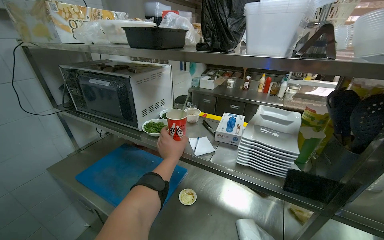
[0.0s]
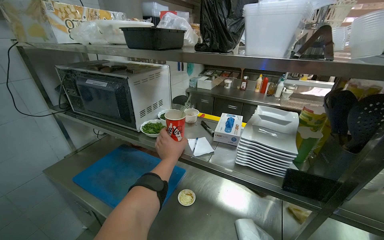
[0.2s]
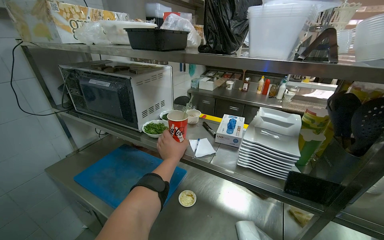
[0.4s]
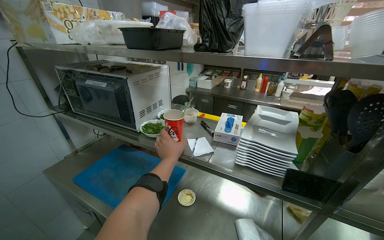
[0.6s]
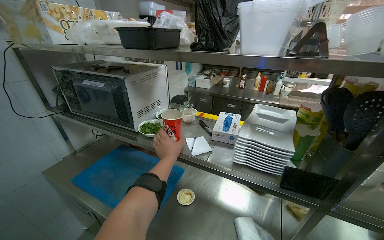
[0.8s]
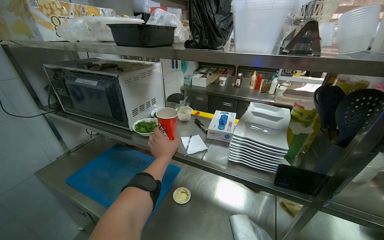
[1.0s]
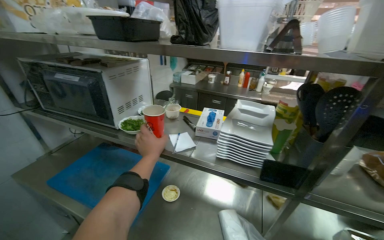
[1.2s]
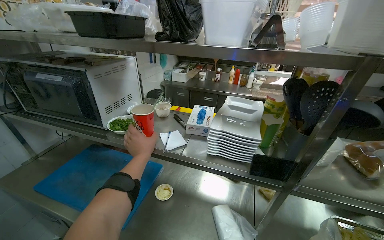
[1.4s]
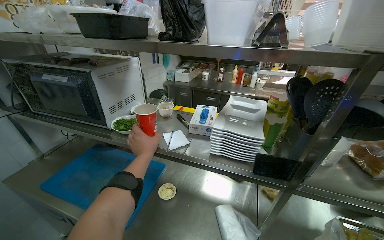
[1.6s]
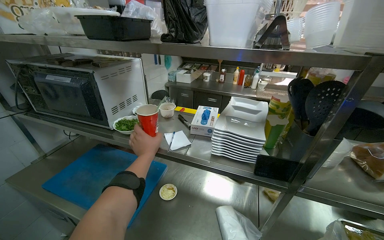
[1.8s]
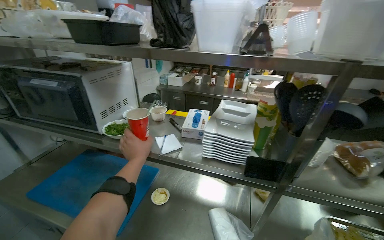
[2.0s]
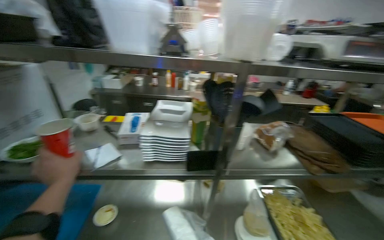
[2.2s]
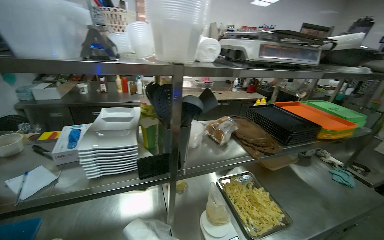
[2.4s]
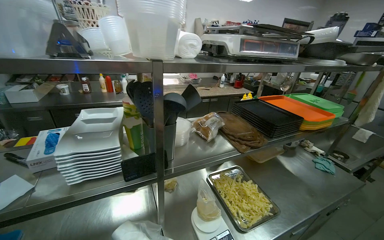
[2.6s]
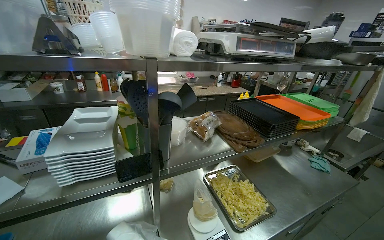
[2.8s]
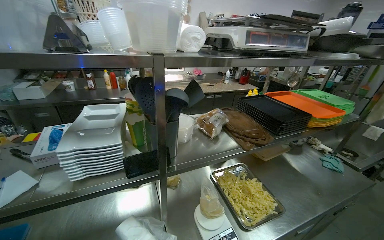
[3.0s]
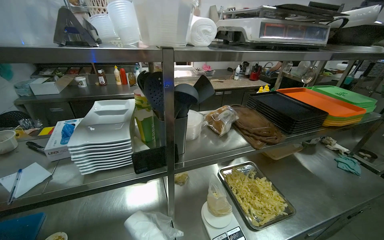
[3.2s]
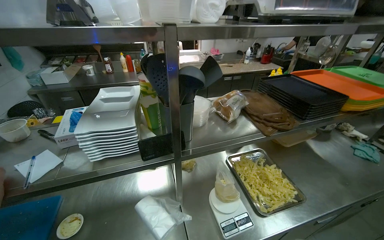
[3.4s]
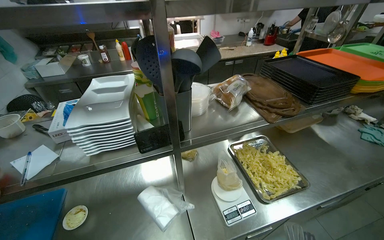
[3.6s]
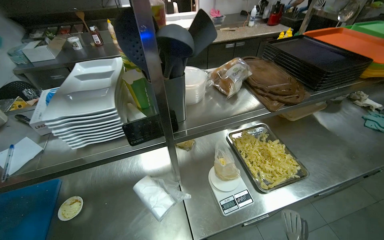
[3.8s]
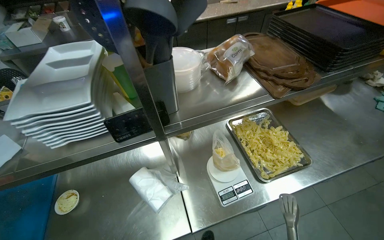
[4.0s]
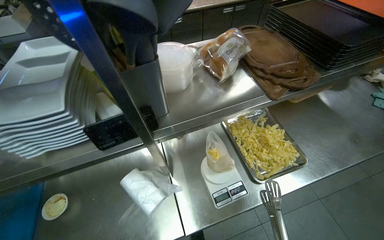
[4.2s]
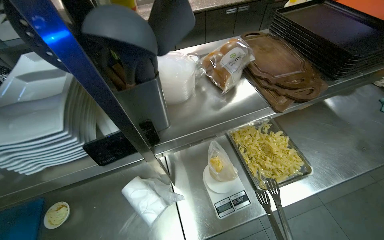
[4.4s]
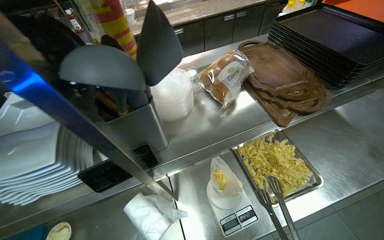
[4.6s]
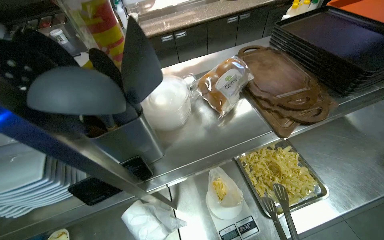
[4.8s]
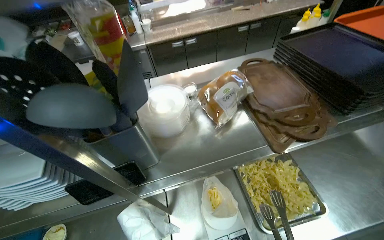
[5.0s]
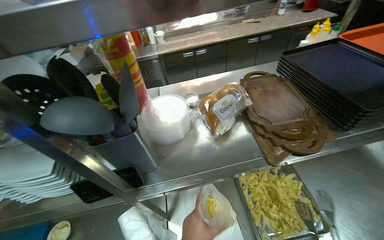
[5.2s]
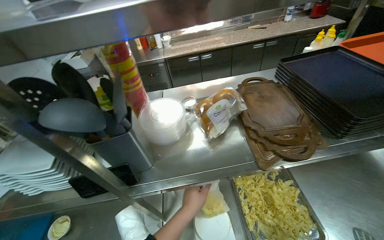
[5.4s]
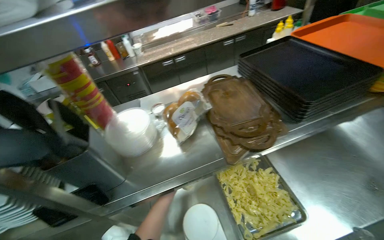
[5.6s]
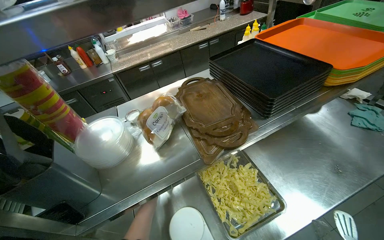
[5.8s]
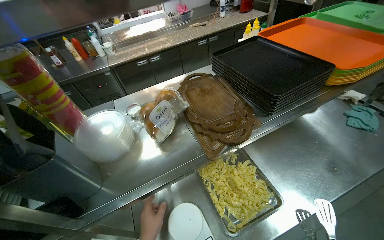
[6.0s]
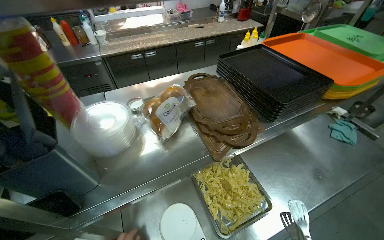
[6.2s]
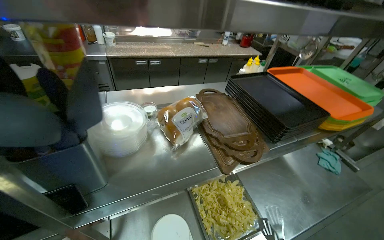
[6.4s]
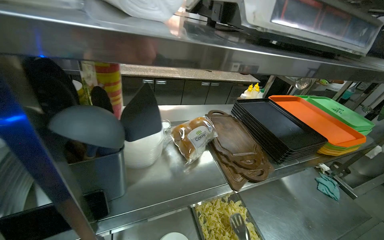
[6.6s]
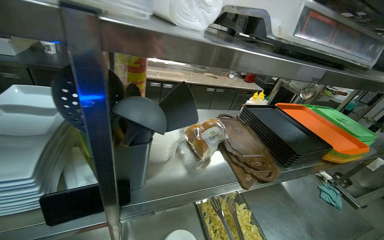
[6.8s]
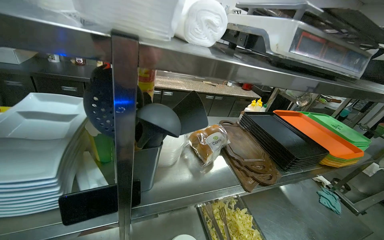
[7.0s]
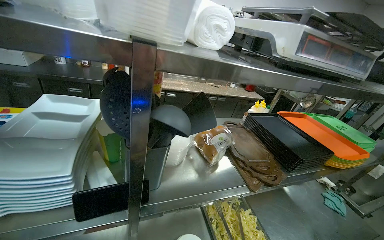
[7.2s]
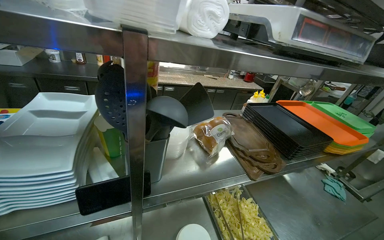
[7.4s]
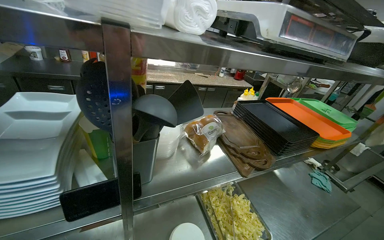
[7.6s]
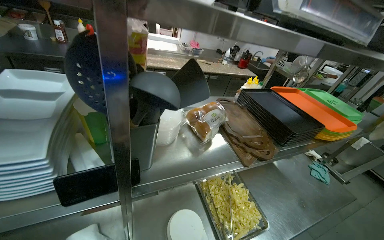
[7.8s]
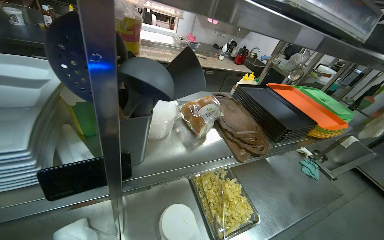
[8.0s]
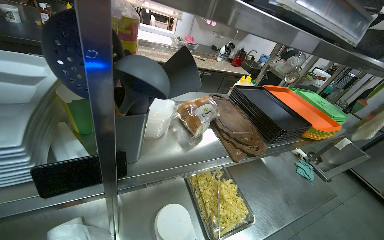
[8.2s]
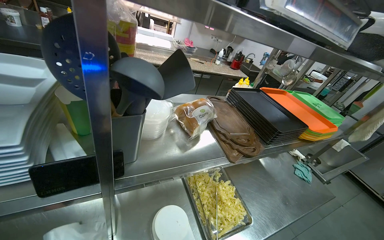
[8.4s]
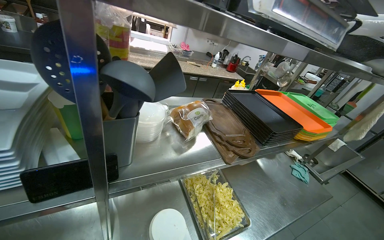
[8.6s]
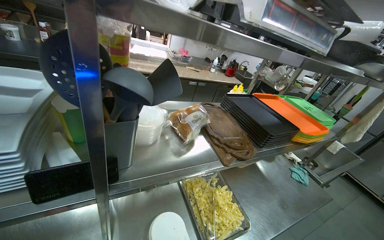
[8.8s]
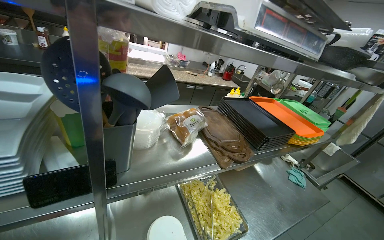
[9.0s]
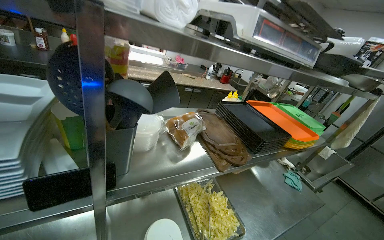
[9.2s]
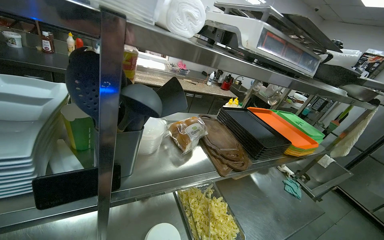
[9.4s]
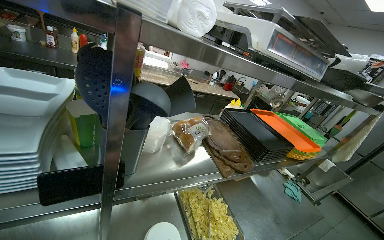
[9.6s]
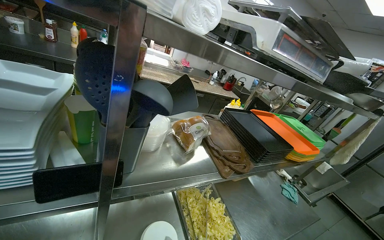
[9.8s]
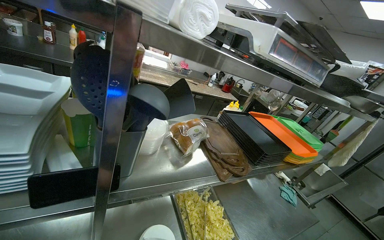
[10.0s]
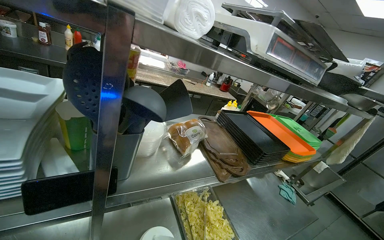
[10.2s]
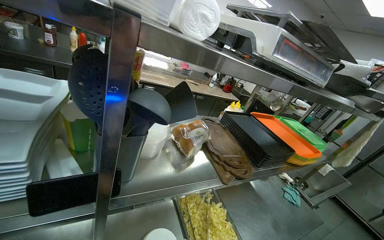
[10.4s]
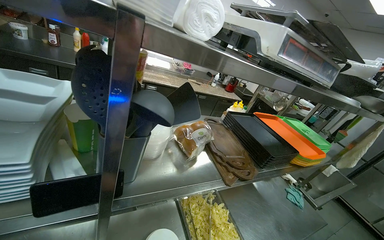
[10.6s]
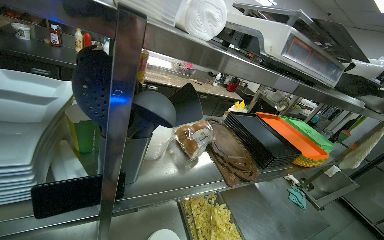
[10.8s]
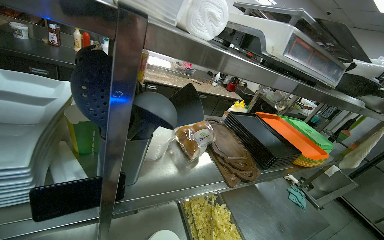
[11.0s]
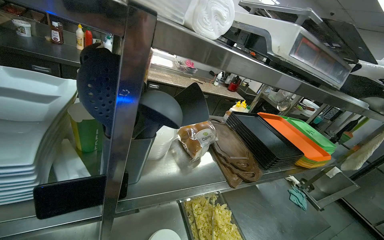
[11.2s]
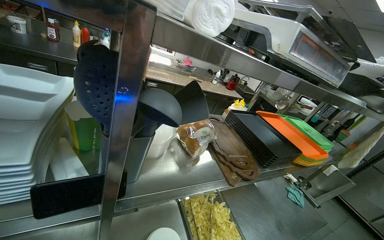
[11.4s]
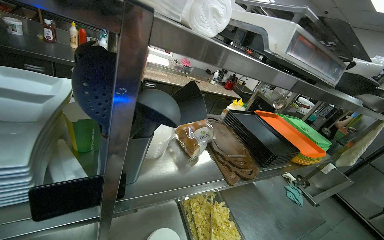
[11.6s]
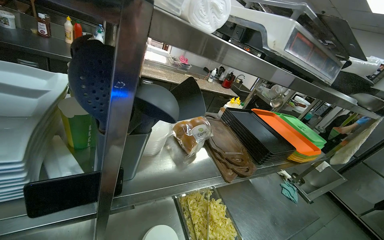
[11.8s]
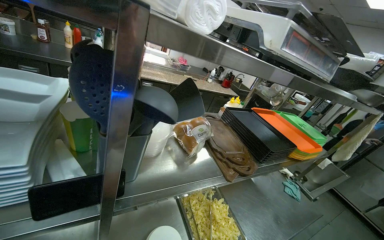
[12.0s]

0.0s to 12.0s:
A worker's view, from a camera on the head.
Job: preparing food.
The whole recording: Weighing and bagging pasta. The worker uses tongs to scoop pasta from a tray into a plastic bag on a scale.
1.6s to 3.0s: The head rotates about 40 degrees to the right.
3.0s to 4.4s: The view tilts some 25 degrees downward.
6.0s to 7.6s: The wearer looks roughly 15 degrees further upward.

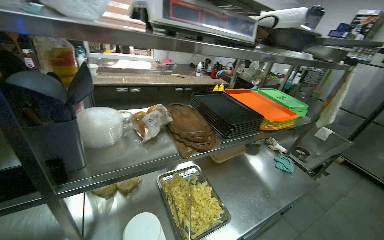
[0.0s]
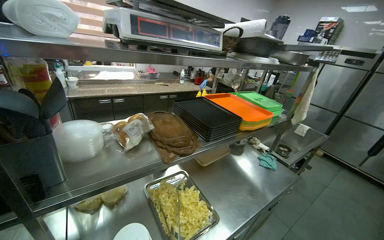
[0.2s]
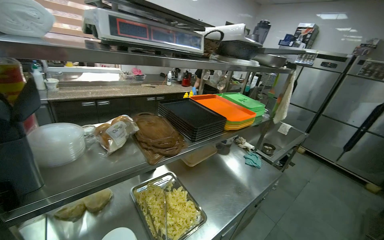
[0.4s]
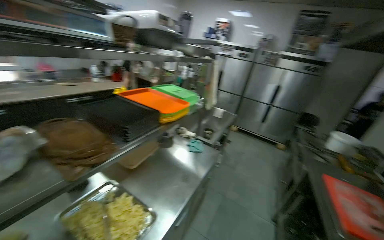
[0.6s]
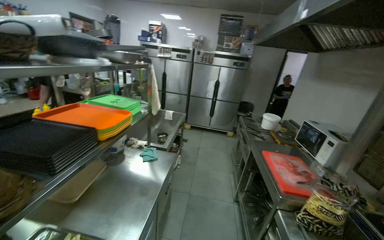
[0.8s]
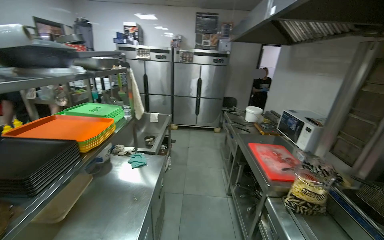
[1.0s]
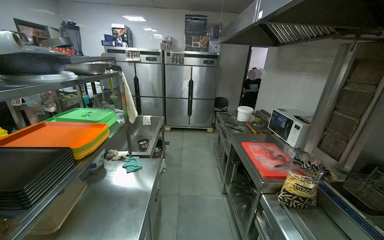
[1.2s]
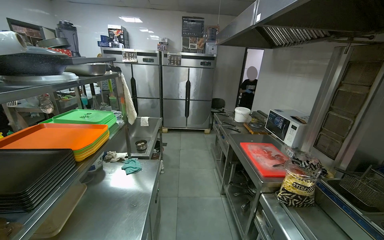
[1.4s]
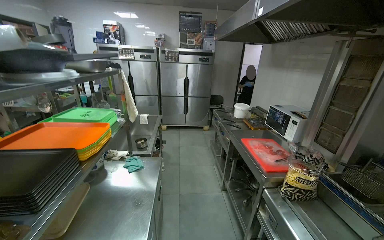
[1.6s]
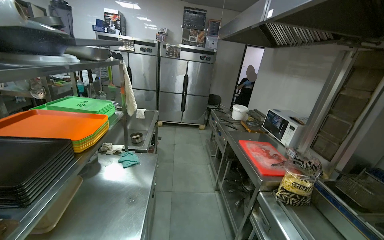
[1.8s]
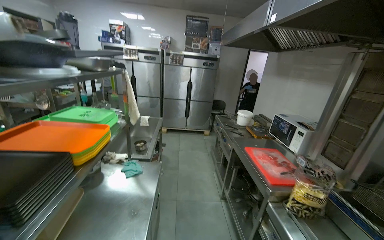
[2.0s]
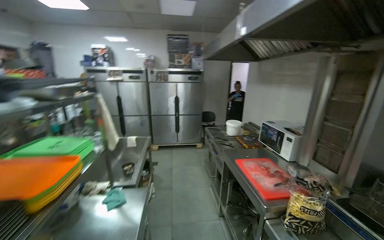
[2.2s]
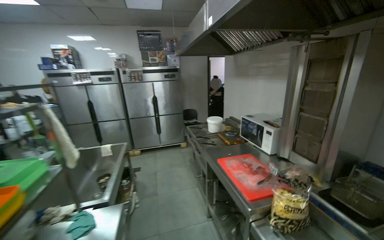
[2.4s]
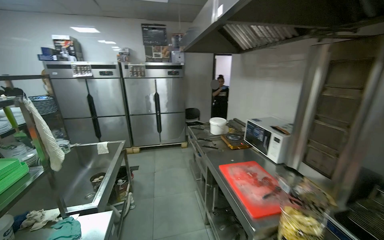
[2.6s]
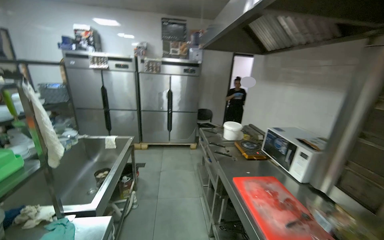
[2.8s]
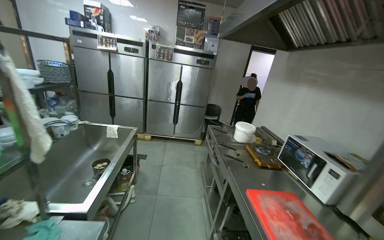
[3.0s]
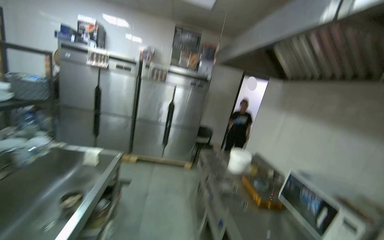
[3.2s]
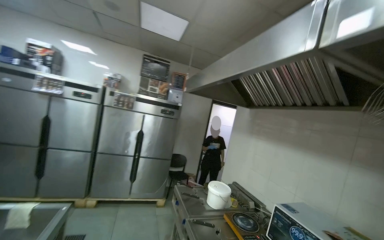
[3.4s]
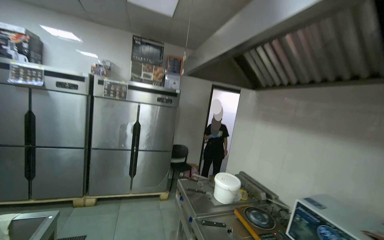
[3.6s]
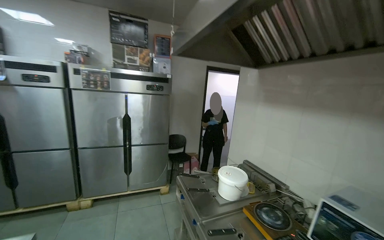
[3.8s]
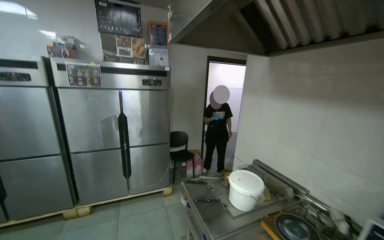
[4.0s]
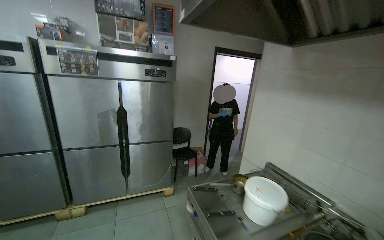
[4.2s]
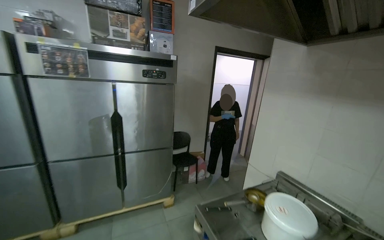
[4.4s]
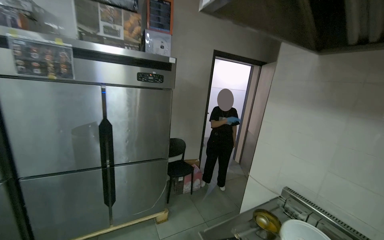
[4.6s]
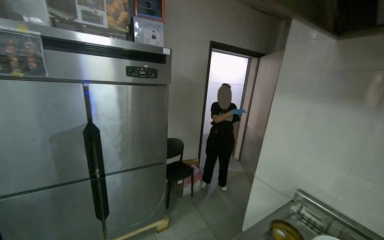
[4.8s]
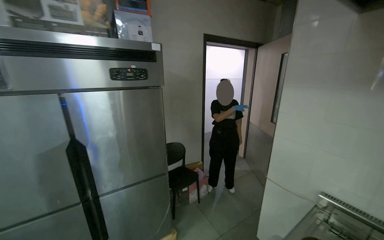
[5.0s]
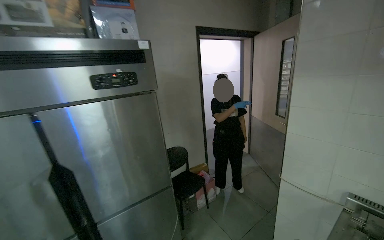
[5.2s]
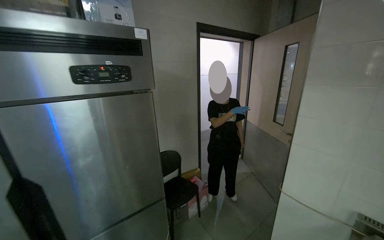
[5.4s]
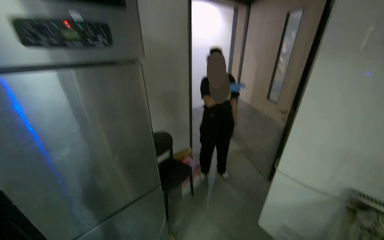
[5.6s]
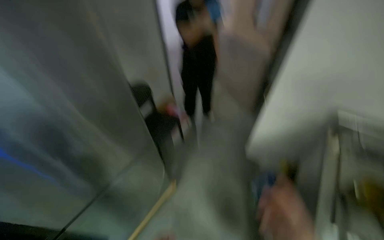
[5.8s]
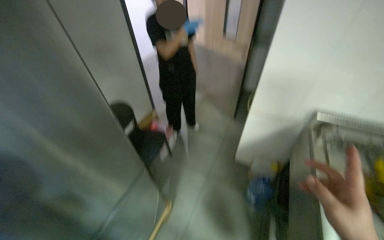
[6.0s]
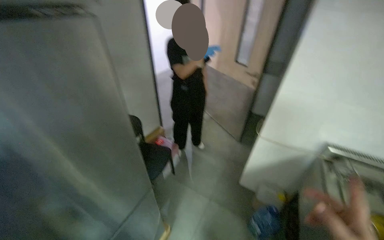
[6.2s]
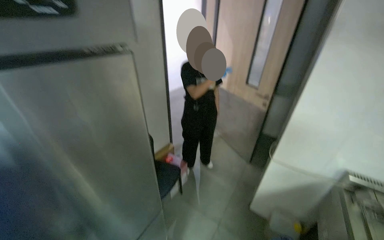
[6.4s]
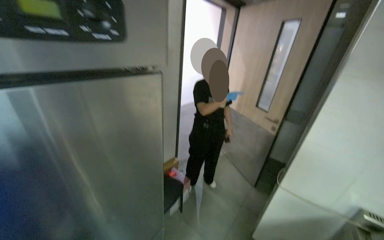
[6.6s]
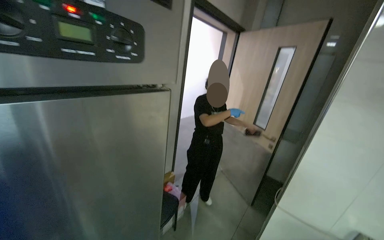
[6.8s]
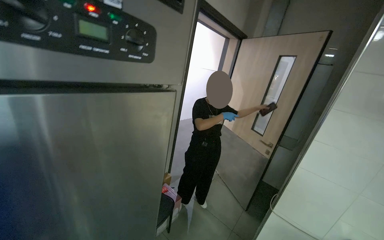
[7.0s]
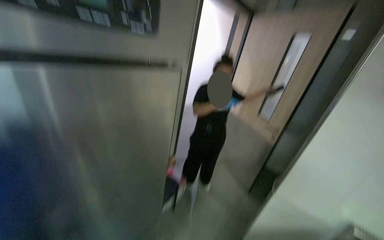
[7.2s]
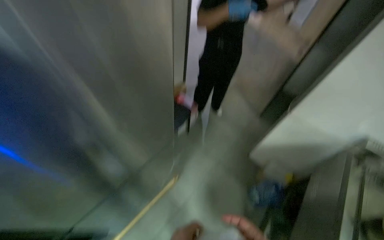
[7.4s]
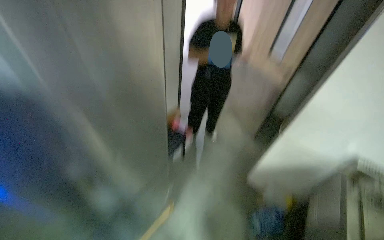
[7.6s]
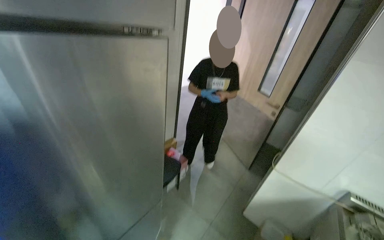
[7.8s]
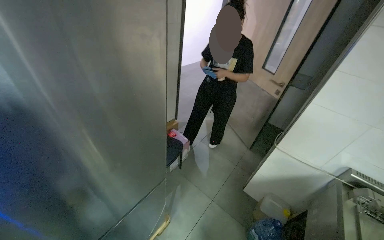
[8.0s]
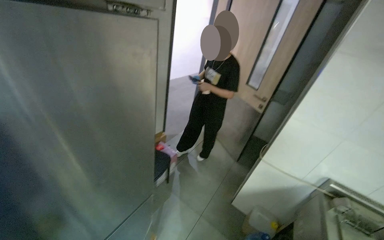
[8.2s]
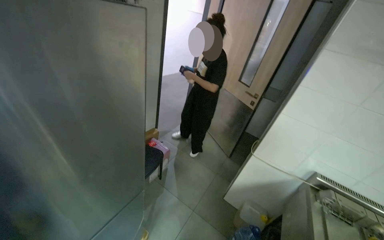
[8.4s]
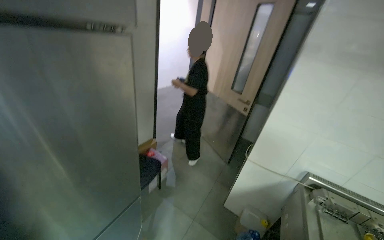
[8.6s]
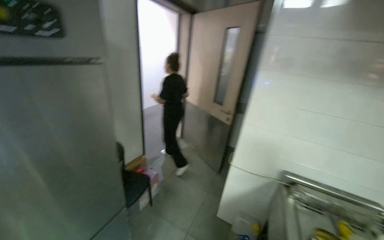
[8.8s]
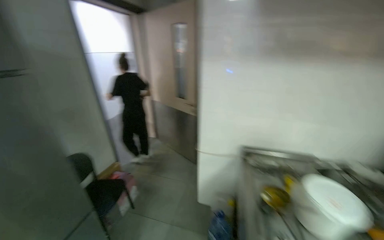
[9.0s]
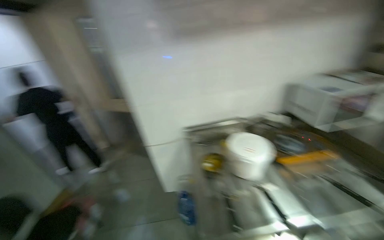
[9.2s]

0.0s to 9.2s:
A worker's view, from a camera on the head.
Job: preparing food.
The whole recording: Weighing and bagging pasta. The worker uses tongs to scoop pasta from a tray into a plastic bag on a scale.
0.0s to 1.6s: The wearer's head swings about 65 degrees to the right.
1.6s to 3.0s: The camera is carried some 60 cm.
3.0s to 4.6s: The head travels about 1.5 m. The view pans to the right by about 25 degrees.
4.6s to 6.2s: The wearer moves approximately 1 m. The head turns to the right by some 30 degrees. The wearer looks about 25 degrees further downward.
7.6s to 9.2s: The head travels about 60 cm. The wearer looks about 50 degrees further to the right. The view tilts about 15 degrees upward.
